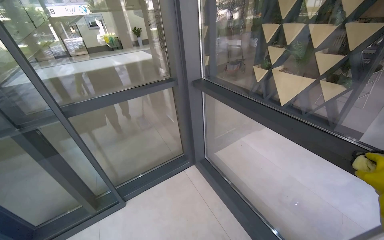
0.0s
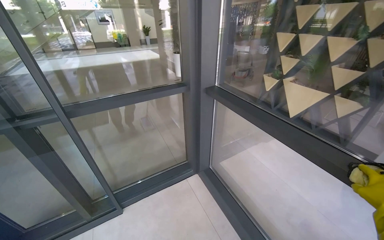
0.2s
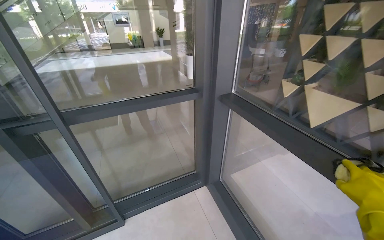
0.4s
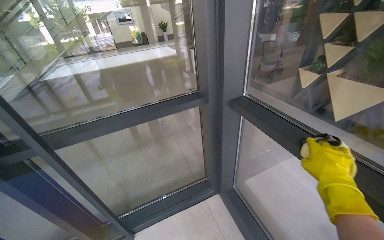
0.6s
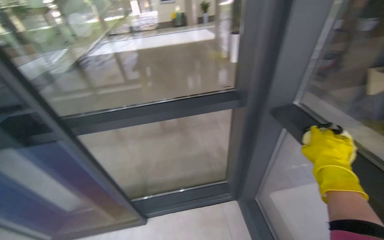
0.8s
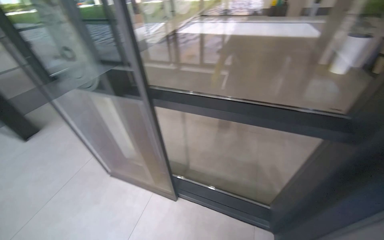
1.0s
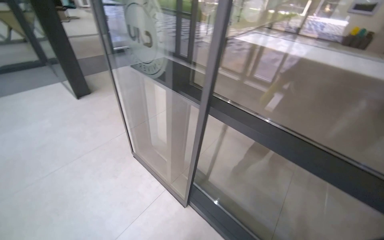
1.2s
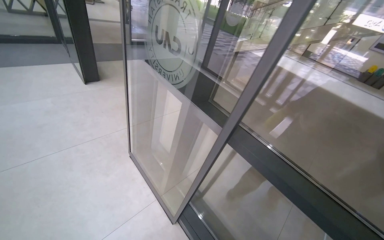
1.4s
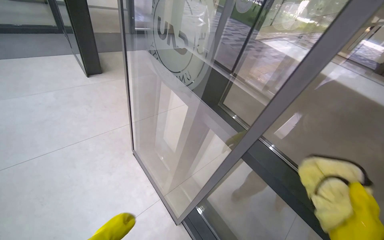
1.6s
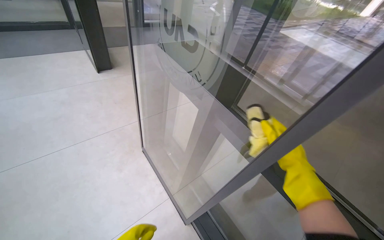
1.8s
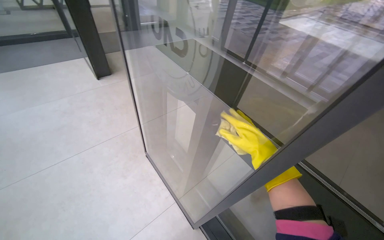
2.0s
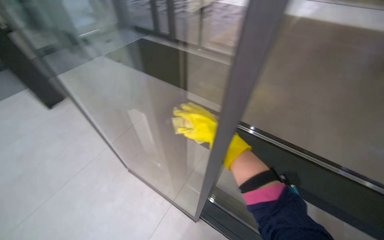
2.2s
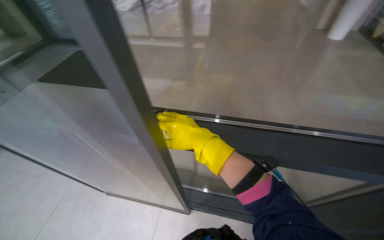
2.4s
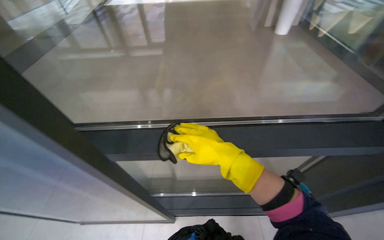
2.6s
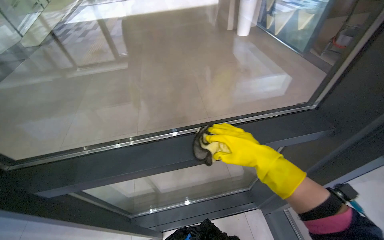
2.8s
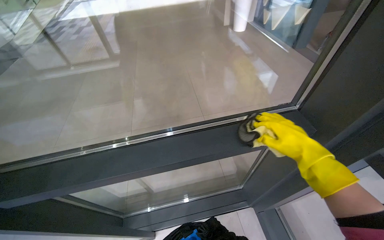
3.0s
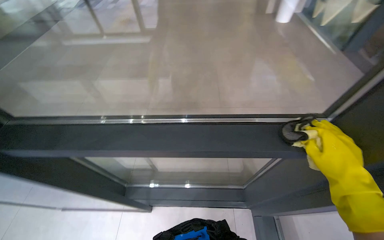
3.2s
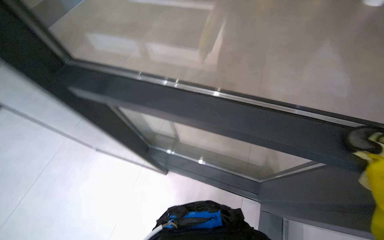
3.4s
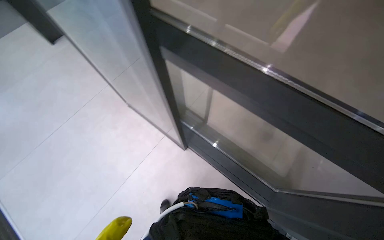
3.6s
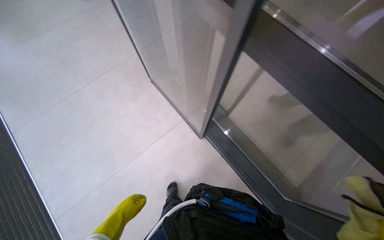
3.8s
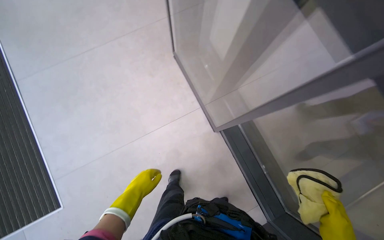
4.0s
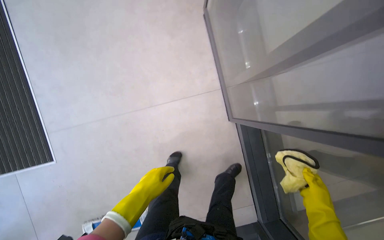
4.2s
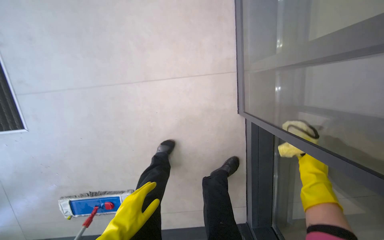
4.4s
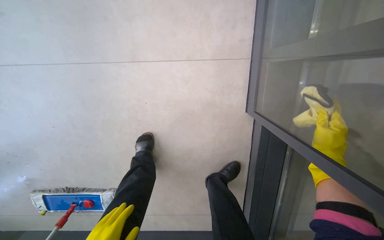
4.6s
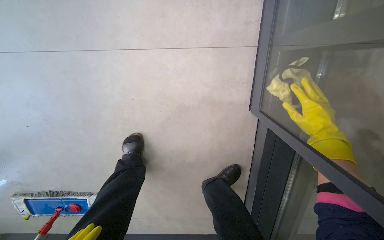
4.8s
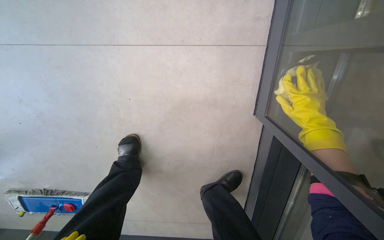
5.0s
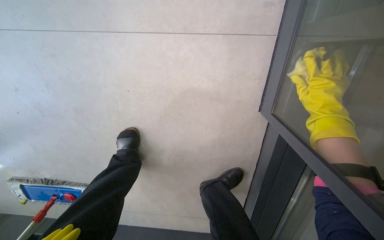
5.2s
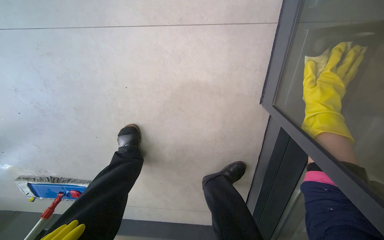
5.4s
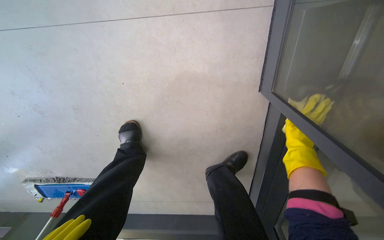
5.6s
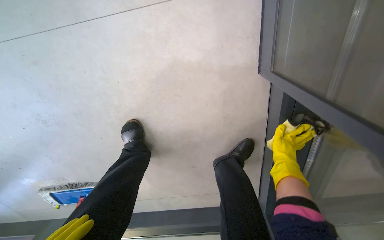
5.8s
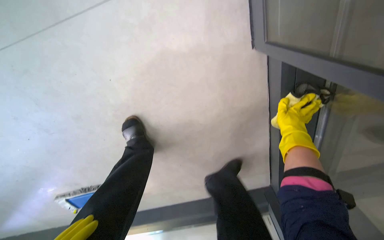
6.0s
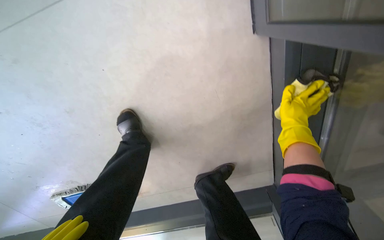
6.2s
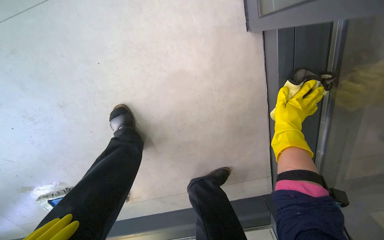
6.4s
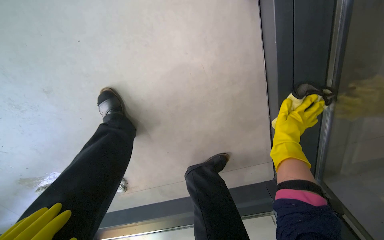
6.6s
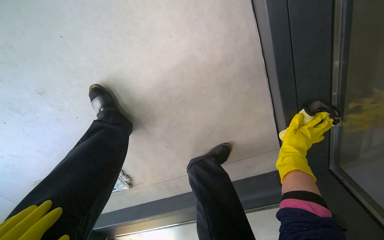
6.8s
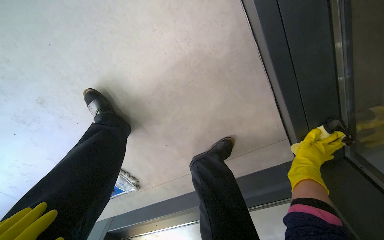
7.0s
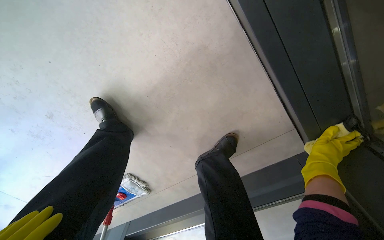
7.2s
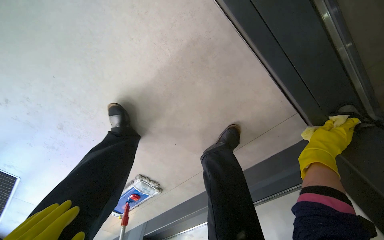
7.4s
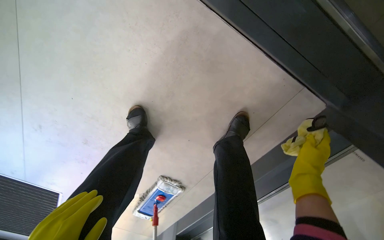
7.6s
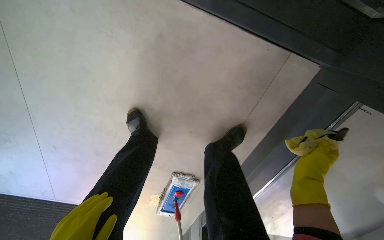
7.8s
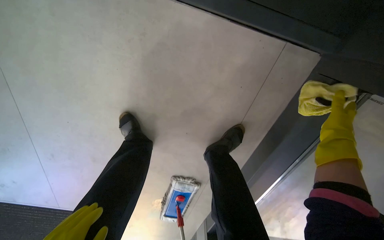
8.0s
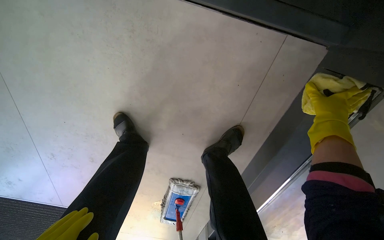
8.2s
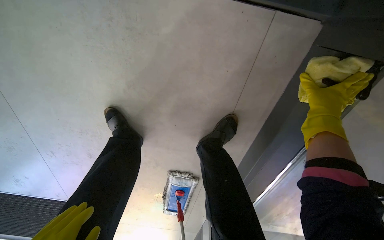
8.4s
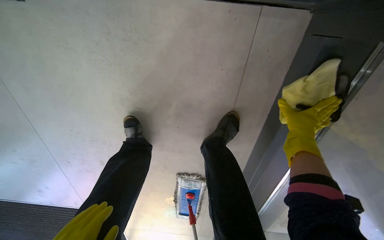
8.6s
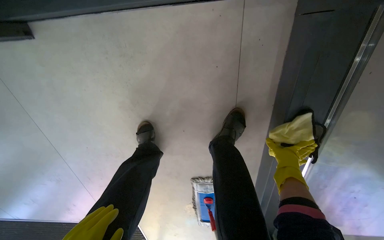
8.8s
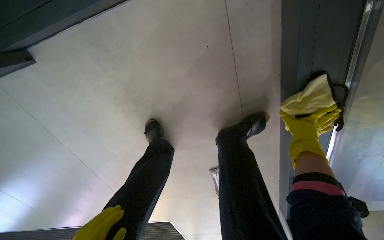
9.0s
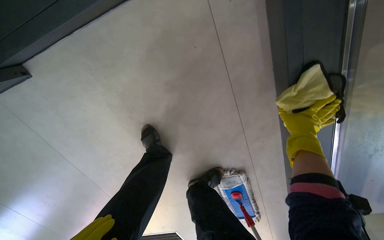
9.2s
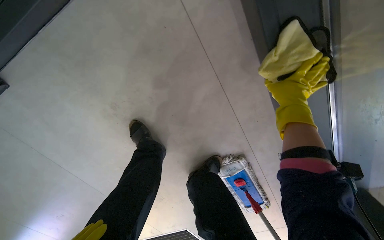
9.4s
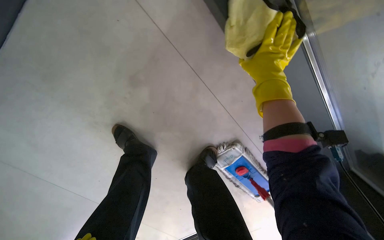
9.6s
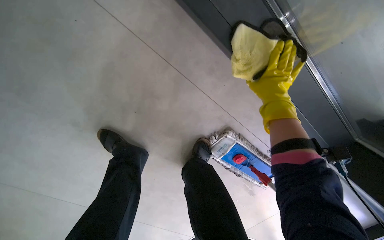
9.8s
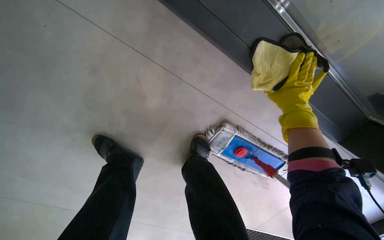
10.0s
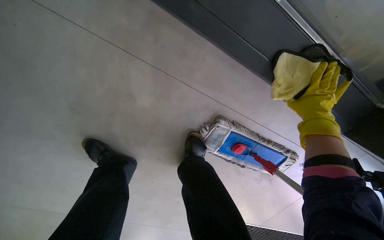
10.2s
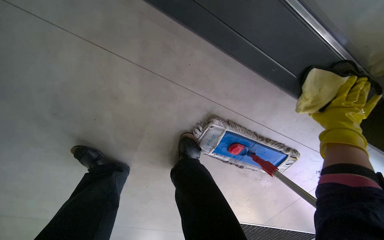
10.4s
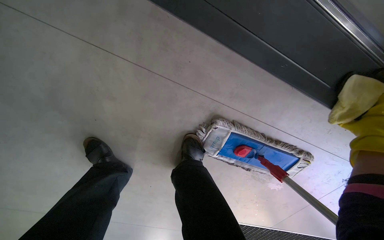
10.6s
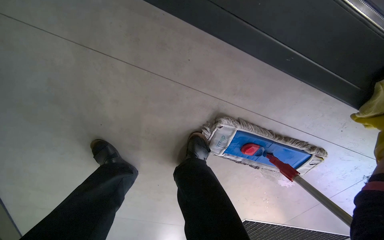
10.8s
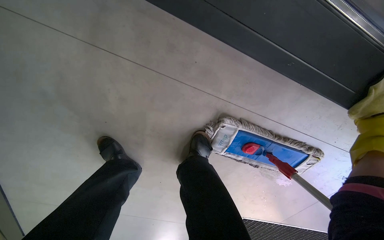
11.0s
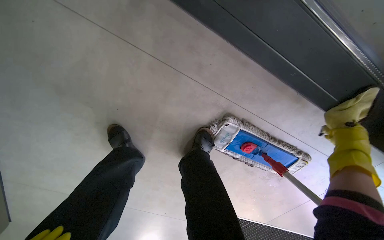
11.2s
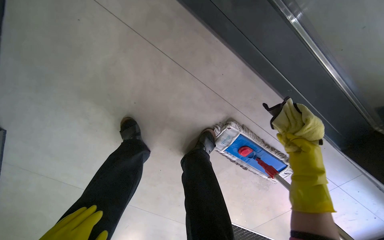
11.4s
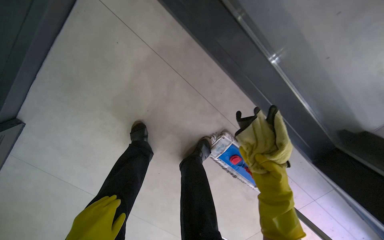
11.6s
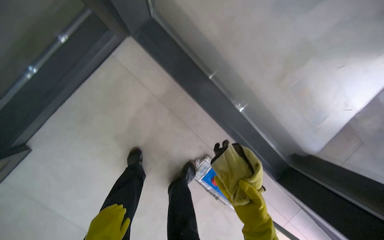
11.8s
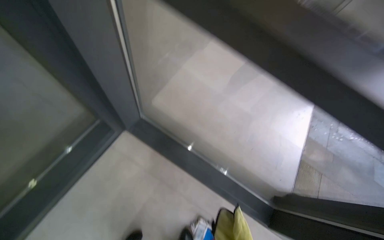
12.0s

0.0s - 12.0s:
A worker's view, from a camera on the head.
Job: wiping surfaces.
The whole recording: Wiping window frames with cloth. The worker wipes the black window frames with a yellow cloth.
0.0s - 1.6s: The head travels approximately 80 cm. The head turns to the left by about 80 degrees. The view tilts approximately 15 degrees downward.
1.6s - 3.0s: The wearer looks approximately 35 degrees further to the right.
3.0s - 4.4s: The camera is carried approximately 50 cm. The wearer's head swings some 95 degrees to the left. The view tilts some 45 degrees downward.
4.4s - 6.0s: The wearer moves some 40 cm. The wearer looks some 20 degrees further downward.
6.0s - 7.6s: The head travels some 40 cm. The view pans to the left by some 25 degrees. The scene turns about 30 degrees counterclockwise in the picture.
7.6s - 9.0s: The view pans to the left by some 30 degrees. The scene rotates counterclockwise by approximately 40 degrees.
9.0s - 10.4s: Everything in view rotates approximately 25 degrees counterclockwise.
10.4s - 12.0s: The camera travels approximately 70 cm. The view swings roughly 15 degrees to the right. The view tilts roughly 30 degrees upward.

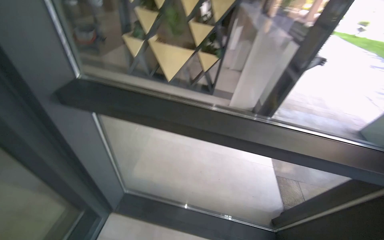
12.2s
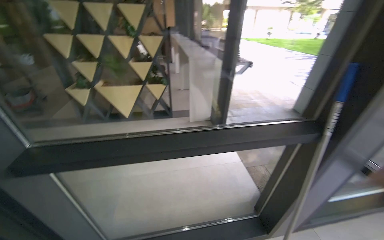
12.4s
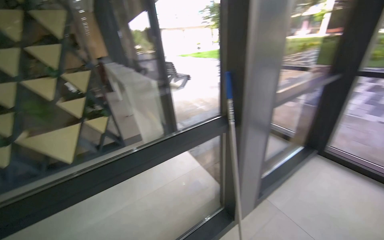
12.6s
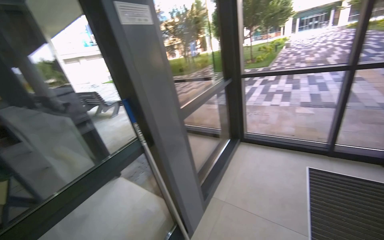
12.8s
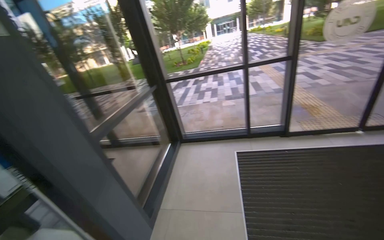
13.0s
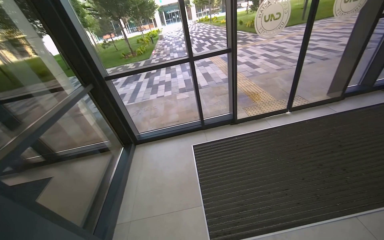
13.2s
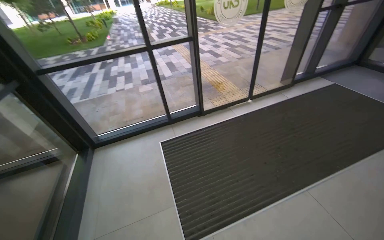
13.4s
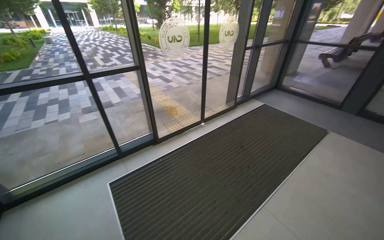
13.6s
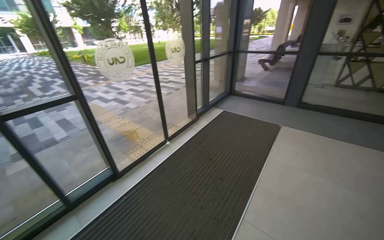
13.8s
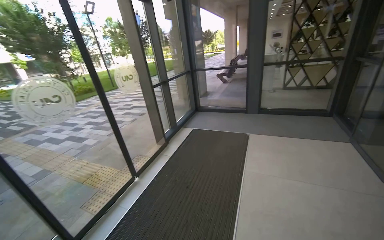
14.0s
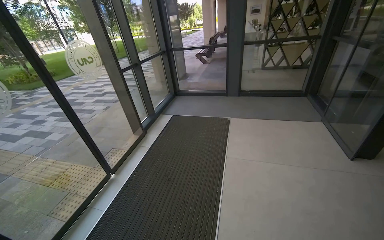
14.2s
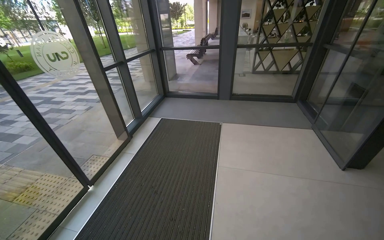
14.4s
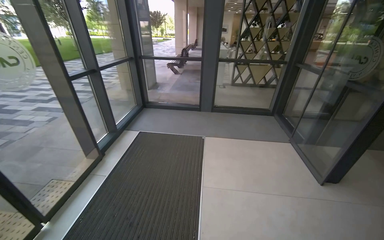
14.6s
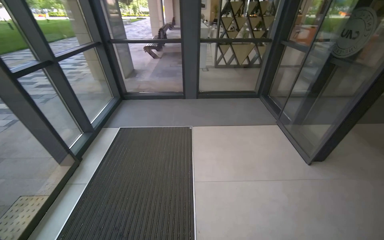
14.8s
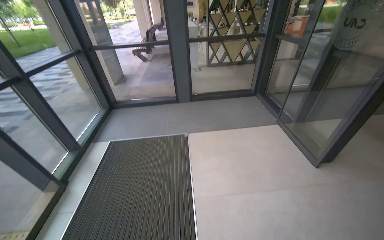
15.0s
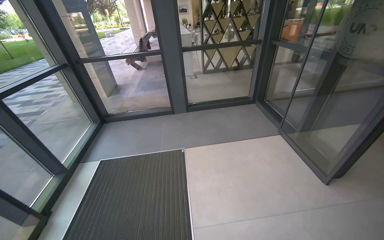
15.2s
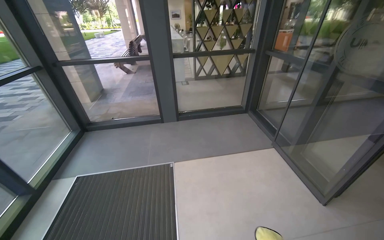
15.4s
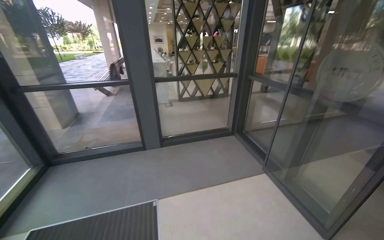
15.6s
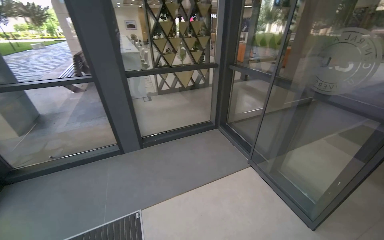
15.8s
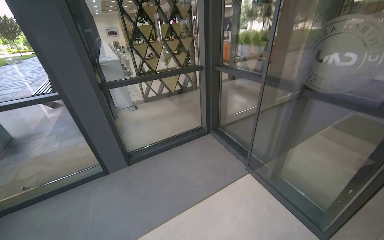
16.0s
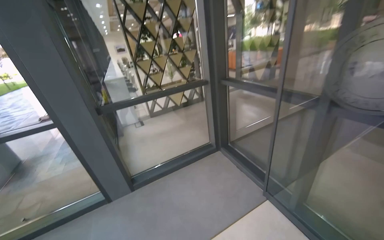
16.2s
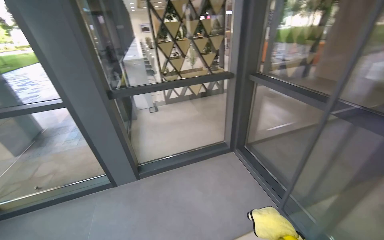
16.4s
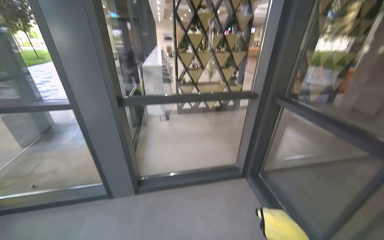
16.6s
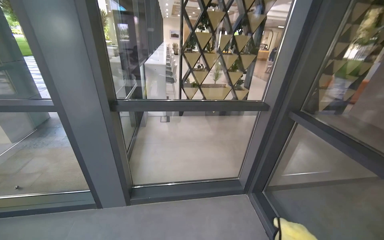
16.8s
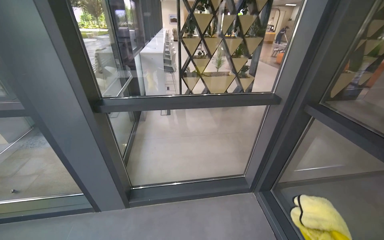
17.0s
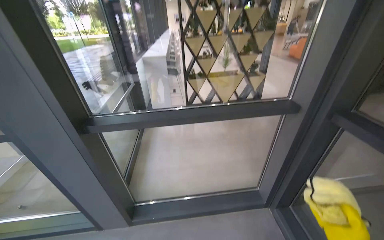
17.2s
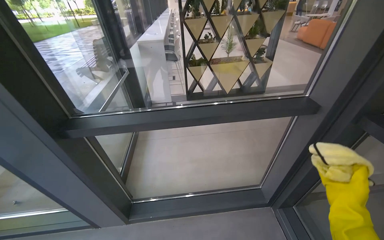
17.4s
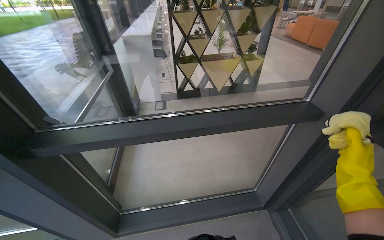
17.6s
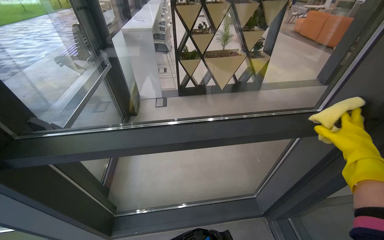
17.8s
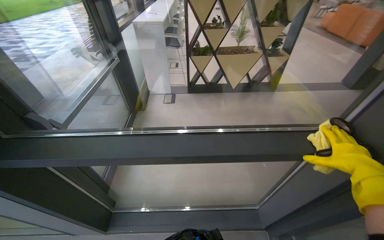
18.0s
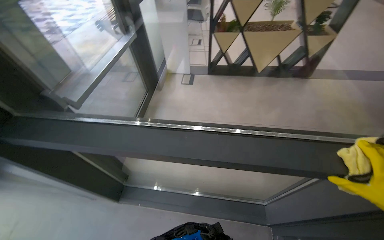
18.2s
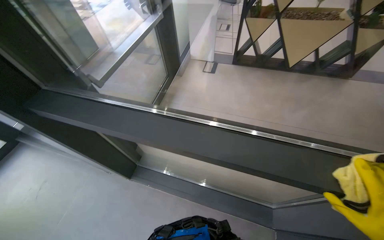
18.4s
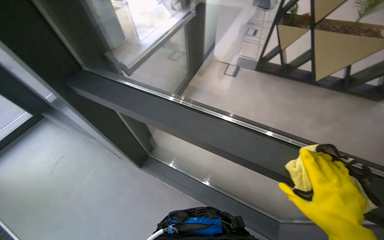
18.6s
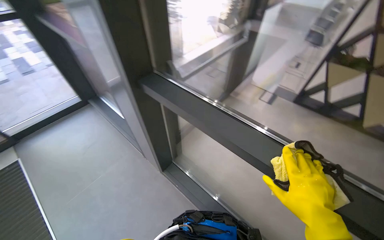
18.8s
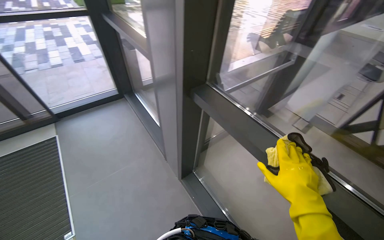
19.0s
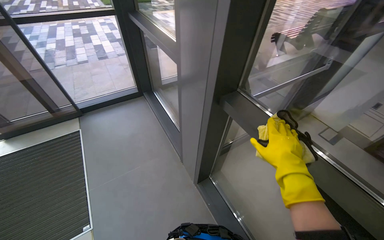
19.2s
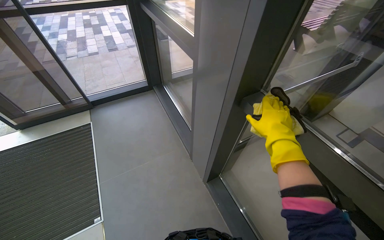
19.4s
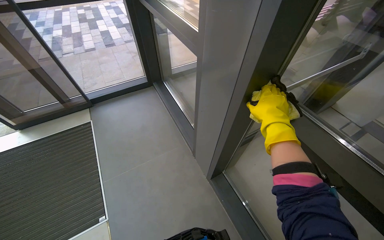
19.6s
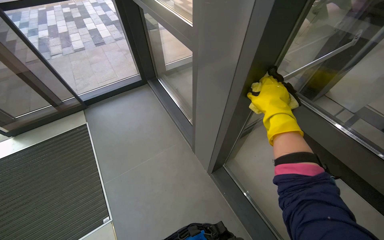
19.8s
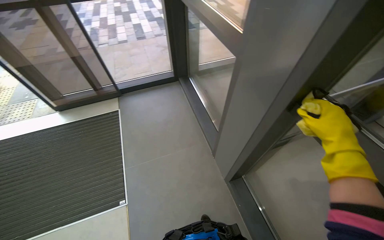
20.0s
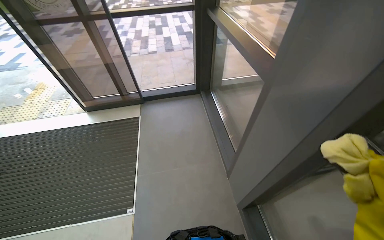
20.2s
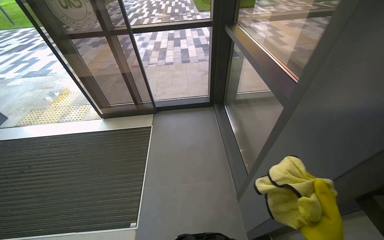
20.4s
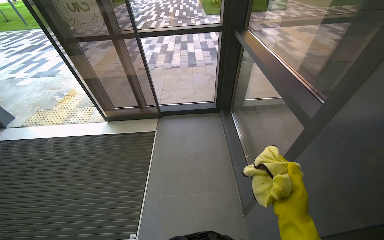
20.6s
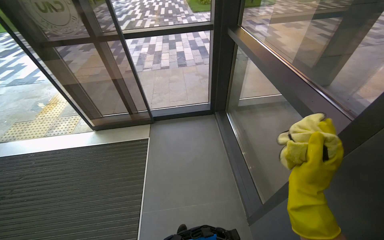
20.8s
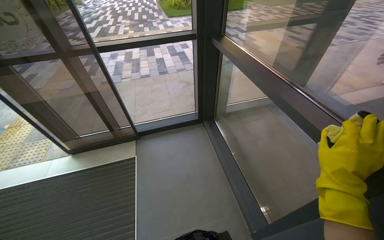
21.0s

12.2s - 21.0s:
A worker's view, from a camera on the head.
Job: wiping surfaces.
The whole recording: Wiping window frames with cloth. The worker wipes the black window frames with a yellow cloth.
12.2s - 13.6s: The head travels about 1.5 m. The head turns to the right by some 135 degrees. The wearer looks some 20 degrees further upward.
13.6s - 15.2s: The camera travels about 1.5 m. The wearer's head swings roughly 60 degrees to the right.
15.2s - 16.6s: The wearer moves some 1.5 m.
16.6s - 18.0s: The camera is carried about 1 m. The camera pitches downward, by roughly 15 degrees.
18.0s - 19.6s: The wearer's head swings about 65 degrees to the left.
19.6s - 21.0s: The head travels approximately 50 cm.
